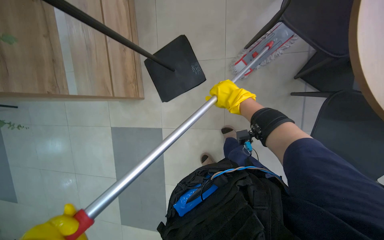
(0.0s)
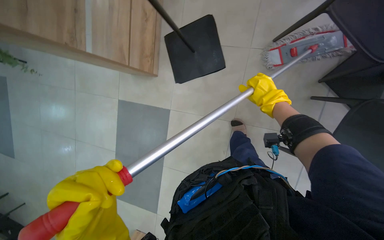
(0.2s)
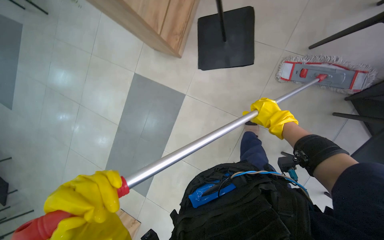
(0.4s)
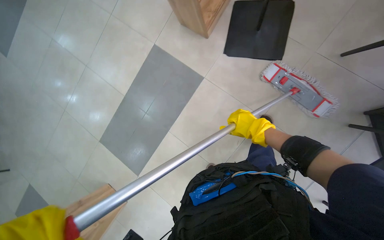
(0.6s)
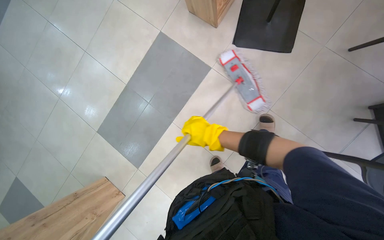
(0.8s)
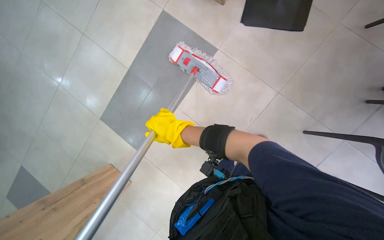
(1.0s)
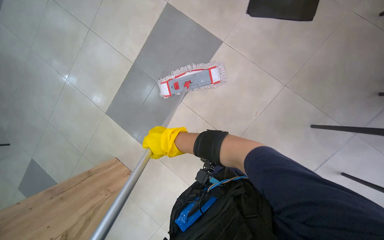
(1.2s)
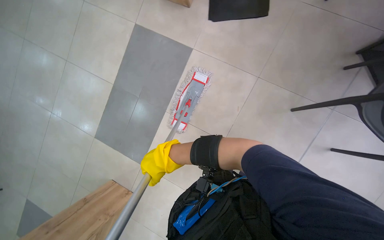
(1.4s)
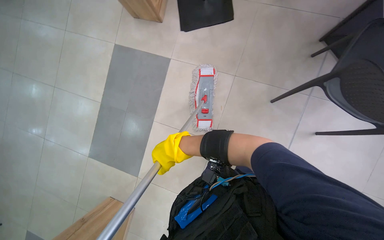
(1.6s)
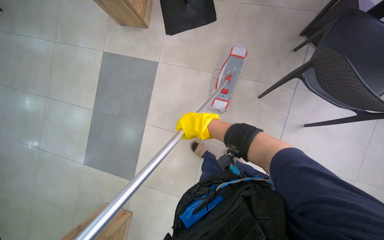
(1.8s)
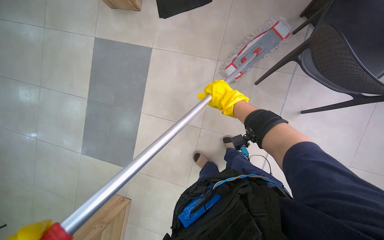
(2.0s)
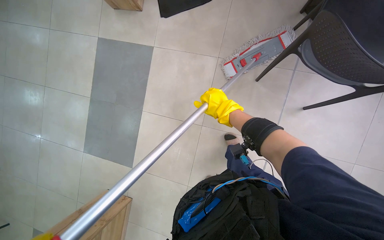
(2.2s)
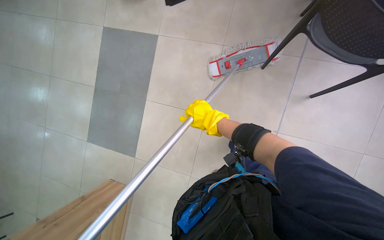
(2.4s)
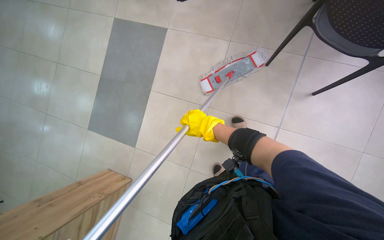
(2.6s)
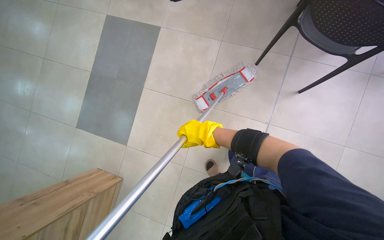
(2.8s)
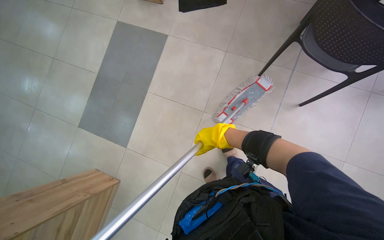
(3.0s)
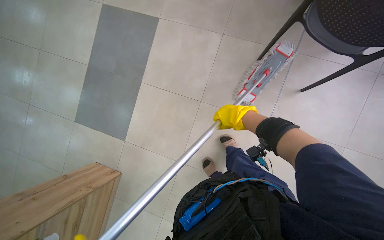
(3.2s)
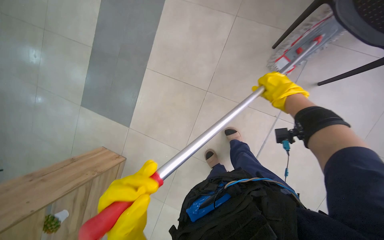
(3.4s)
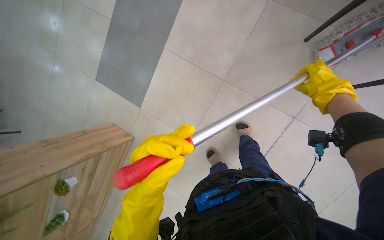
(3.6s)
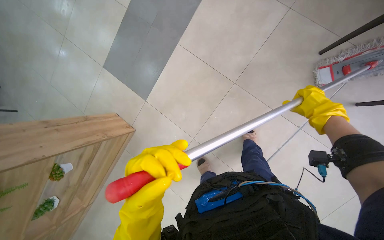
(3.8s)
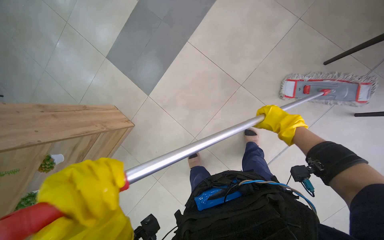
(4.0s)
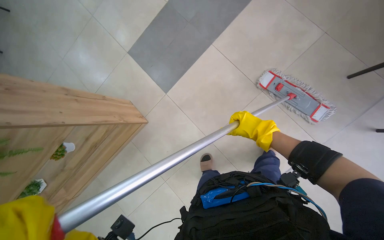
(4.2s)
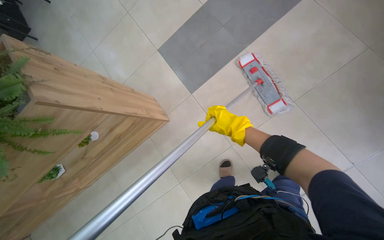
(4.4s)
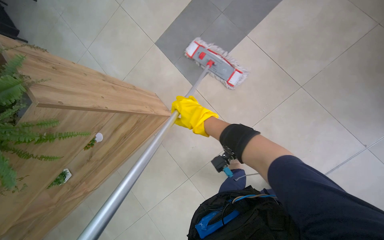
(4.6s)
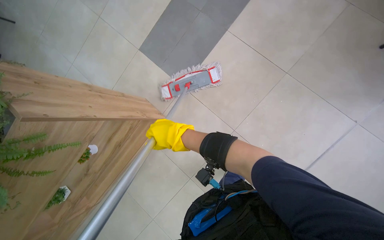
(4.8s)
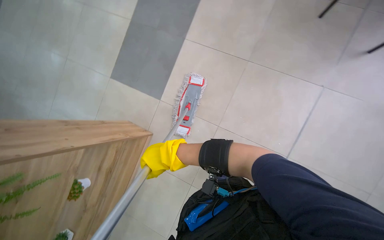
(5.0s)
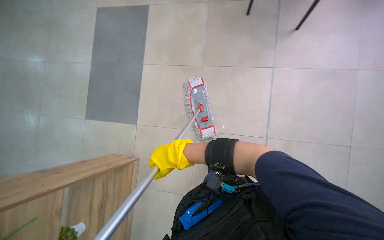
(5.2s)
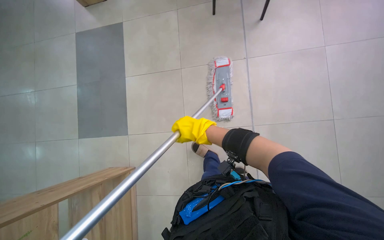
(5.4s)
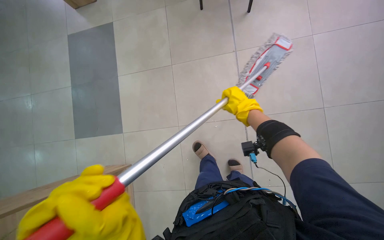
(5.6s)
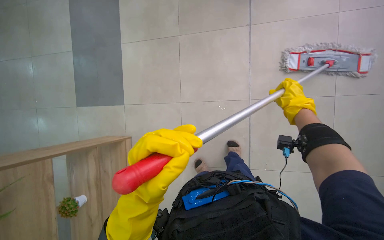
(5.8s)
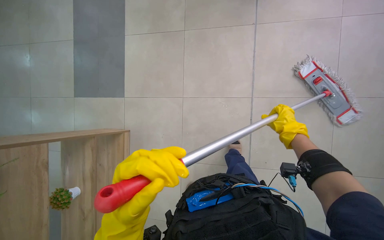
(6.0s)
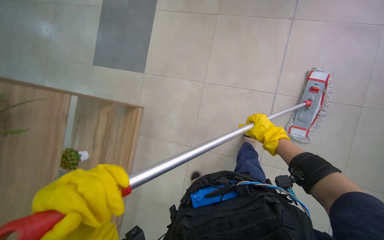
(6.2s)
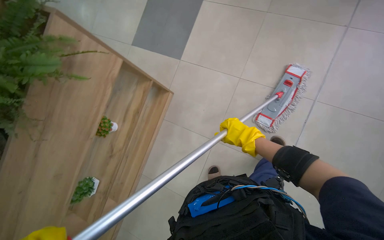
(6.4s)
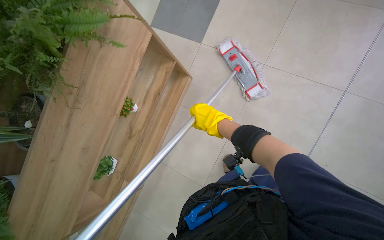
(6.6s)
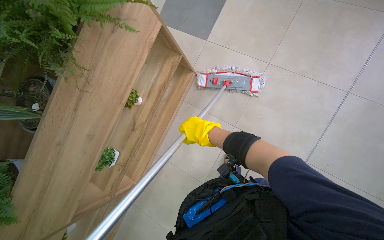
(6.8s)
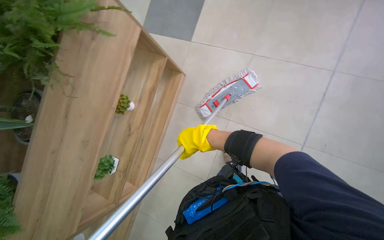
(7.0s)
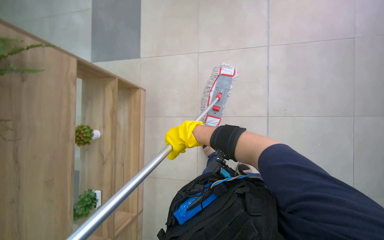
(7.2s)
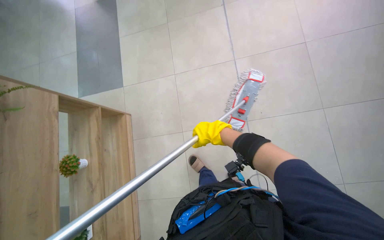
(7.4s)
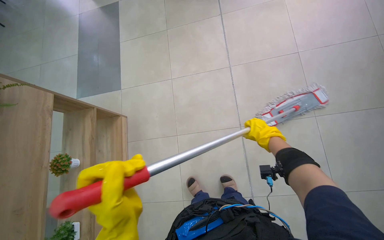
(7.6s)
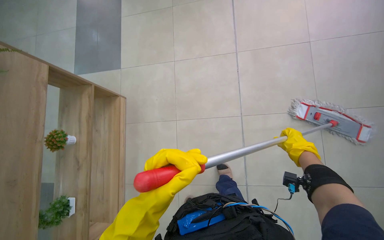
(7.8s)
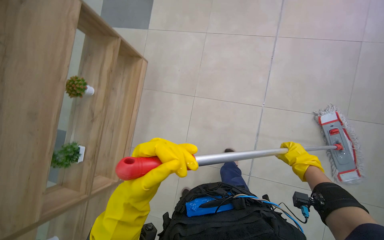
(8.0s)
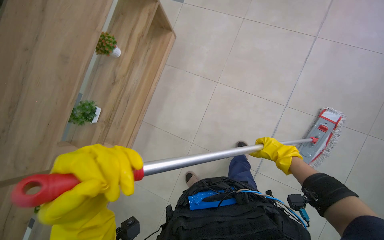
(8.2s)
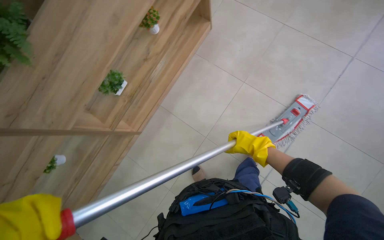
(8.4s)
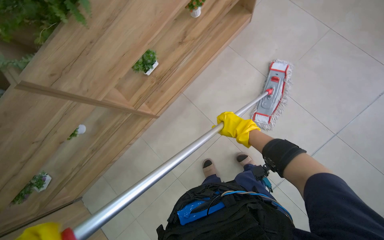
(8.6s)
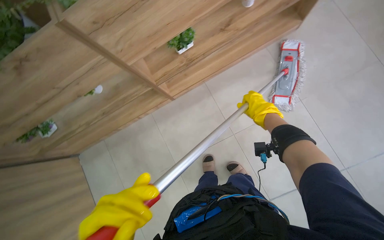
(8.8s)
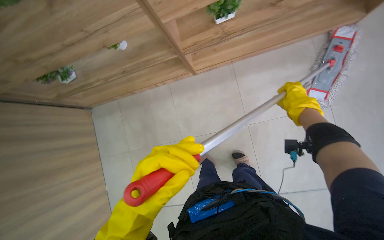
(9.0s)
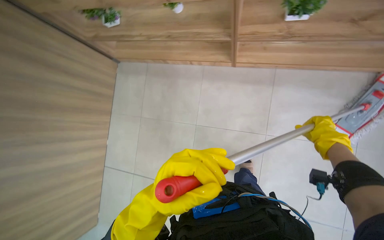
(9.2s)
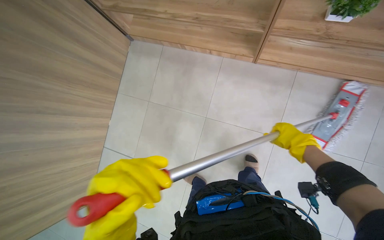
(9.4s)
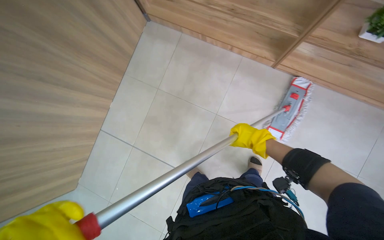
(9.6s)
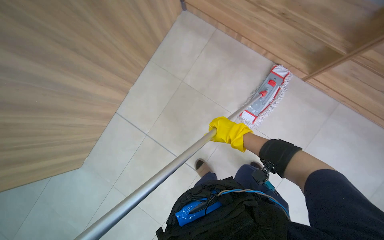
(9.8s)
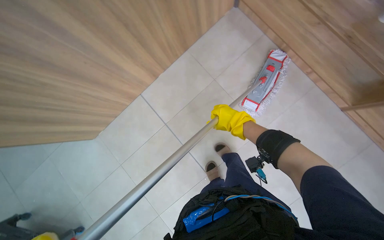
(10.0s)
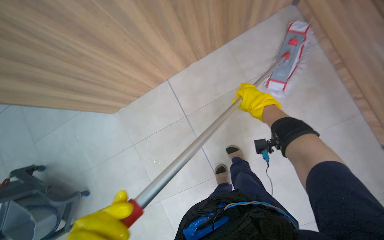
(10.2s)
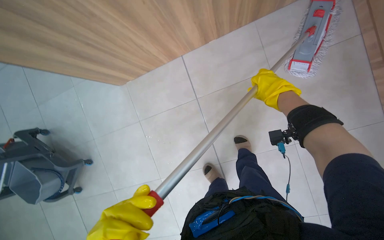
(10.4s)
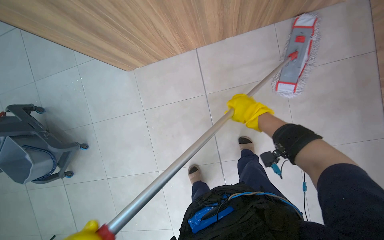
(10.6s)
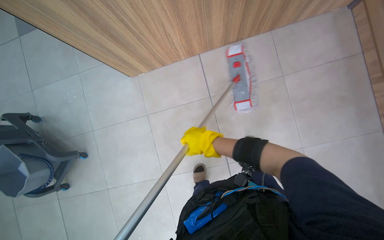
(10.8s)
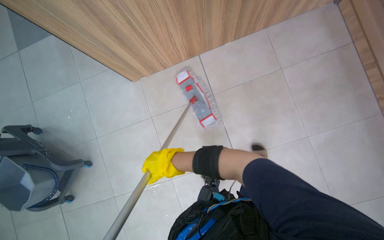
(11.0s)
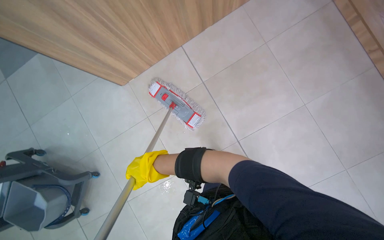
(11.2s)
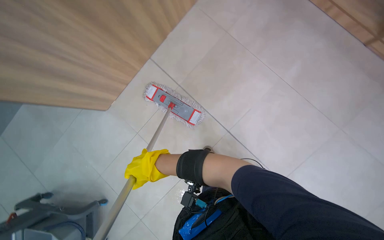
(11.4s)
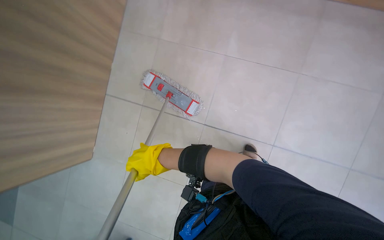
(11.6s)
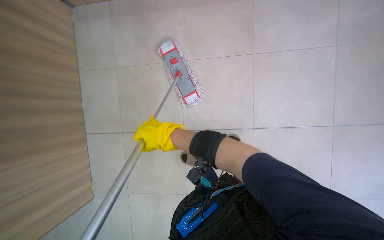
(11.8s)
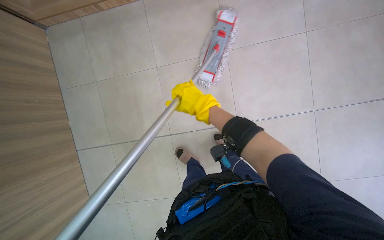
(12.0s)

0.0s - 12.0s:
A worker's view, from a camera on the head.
Job: mopping floor.
The whole recording: Mopping cafeteria floor. The worker mops the cafeteria floor with a mop and bucket.
1.6s - 3.0s: The right hand shifts roughly 30 cm to the right.
4.4s - 6.0s: The scene turns roughly 40 degrees counterclockwise in the picture.
9.0s - 10.4s: The head travels approximately 40 cm. The camera pitches downward, by roughly 20 degrees. The scene turns some 80 degrees clockwise in the picture.
10.4s - 12.0s: The scene rotates counterclockwise by some 50 degrees.

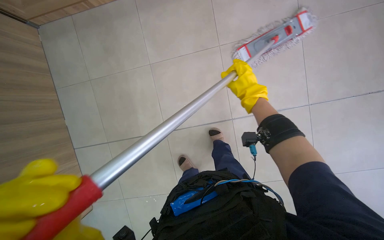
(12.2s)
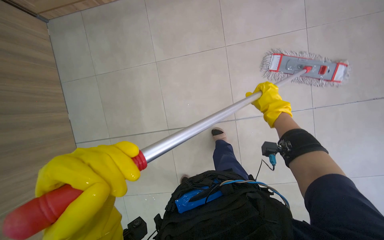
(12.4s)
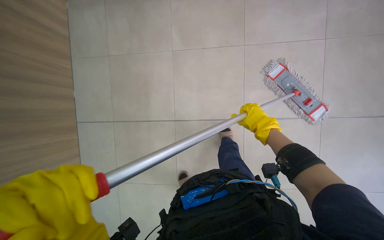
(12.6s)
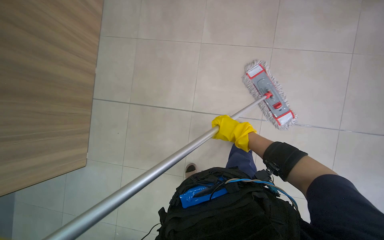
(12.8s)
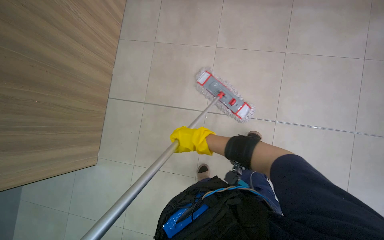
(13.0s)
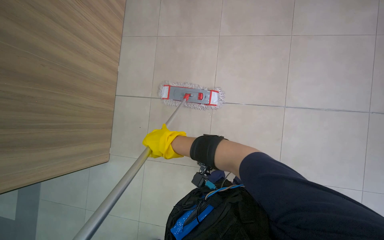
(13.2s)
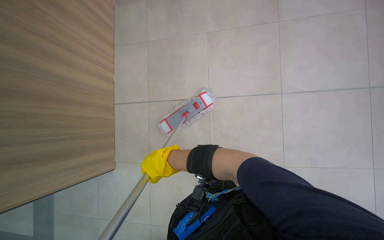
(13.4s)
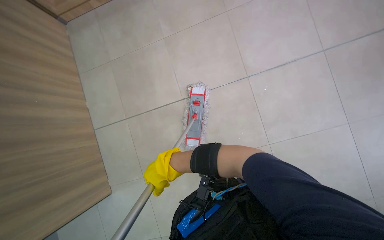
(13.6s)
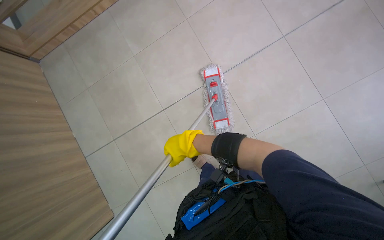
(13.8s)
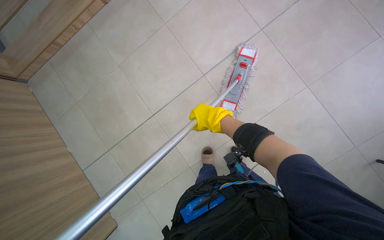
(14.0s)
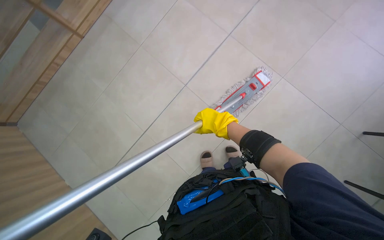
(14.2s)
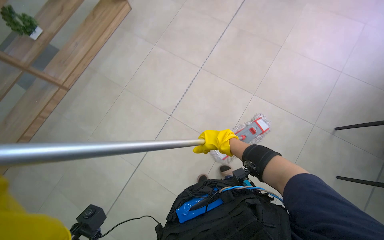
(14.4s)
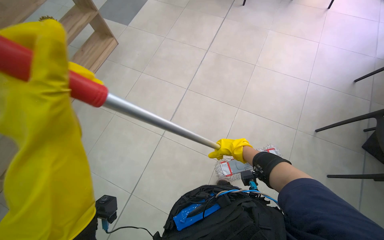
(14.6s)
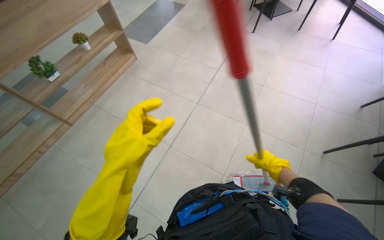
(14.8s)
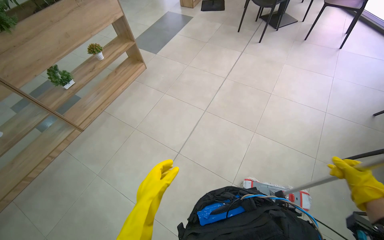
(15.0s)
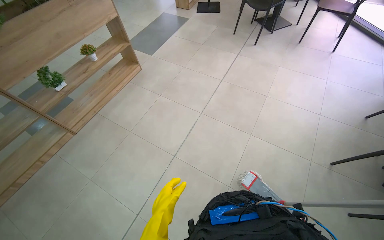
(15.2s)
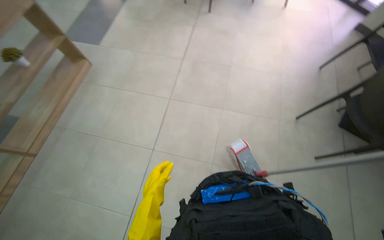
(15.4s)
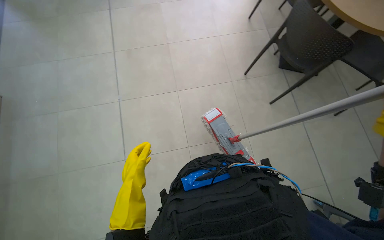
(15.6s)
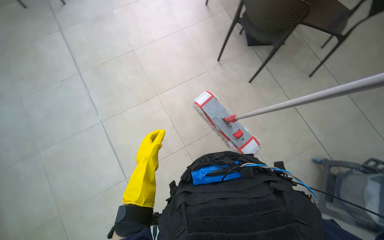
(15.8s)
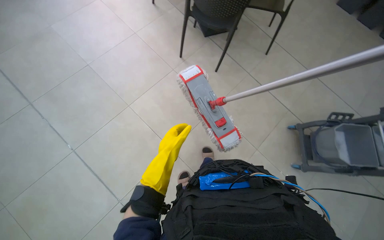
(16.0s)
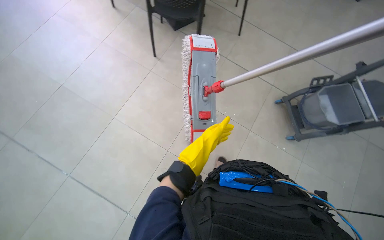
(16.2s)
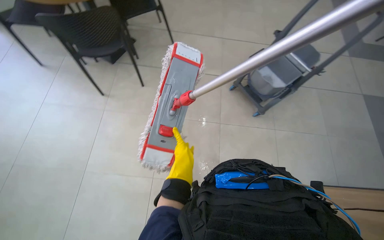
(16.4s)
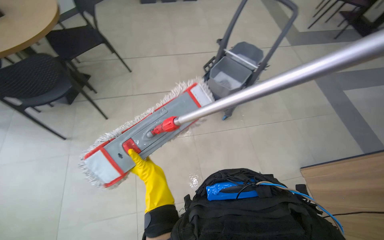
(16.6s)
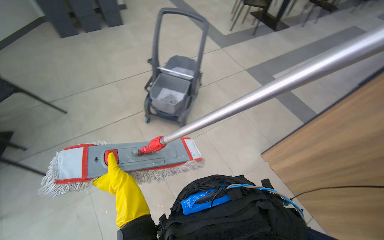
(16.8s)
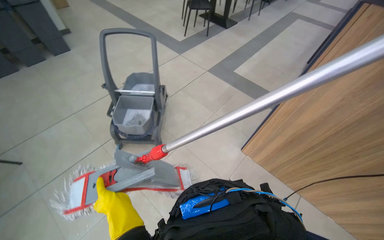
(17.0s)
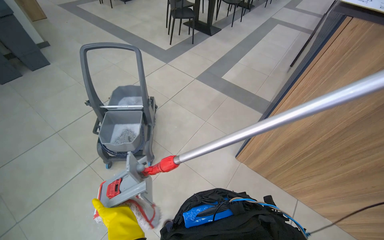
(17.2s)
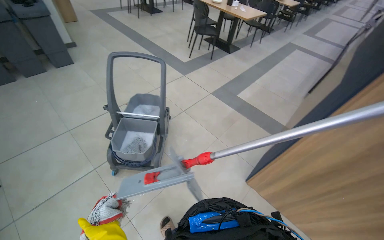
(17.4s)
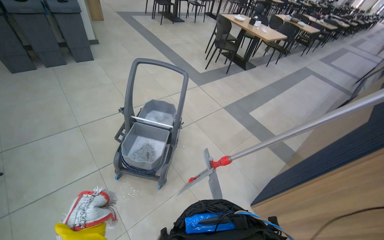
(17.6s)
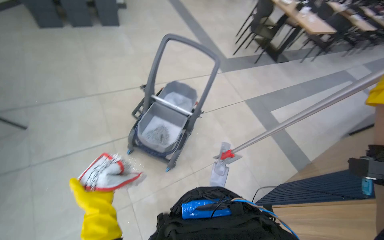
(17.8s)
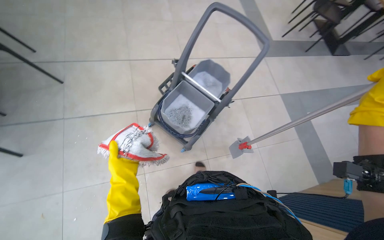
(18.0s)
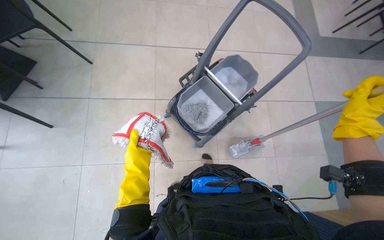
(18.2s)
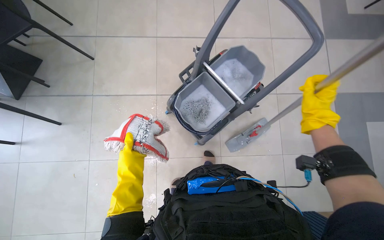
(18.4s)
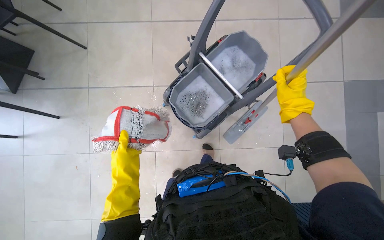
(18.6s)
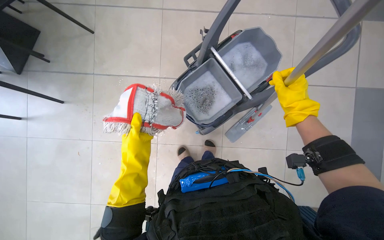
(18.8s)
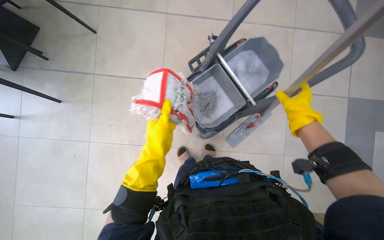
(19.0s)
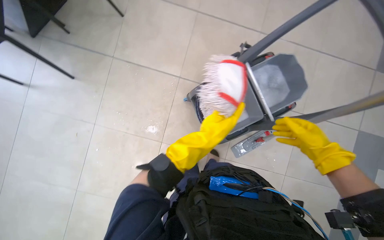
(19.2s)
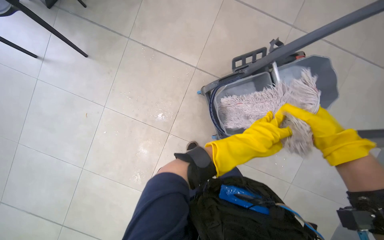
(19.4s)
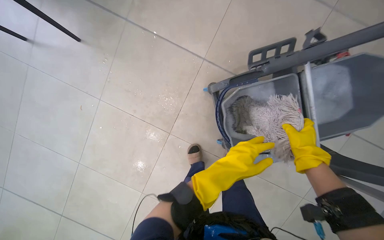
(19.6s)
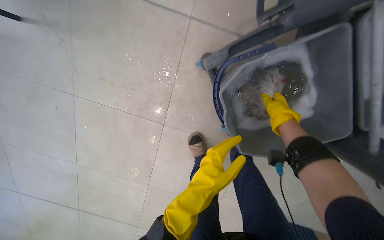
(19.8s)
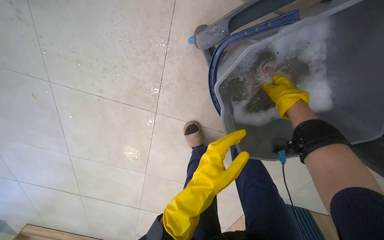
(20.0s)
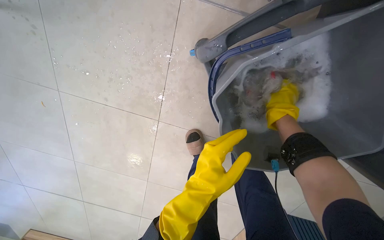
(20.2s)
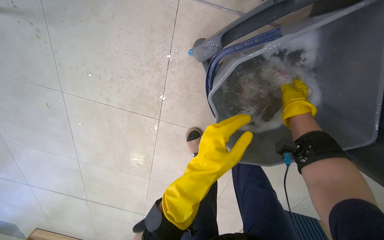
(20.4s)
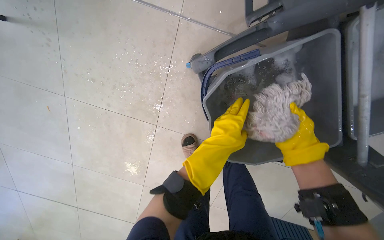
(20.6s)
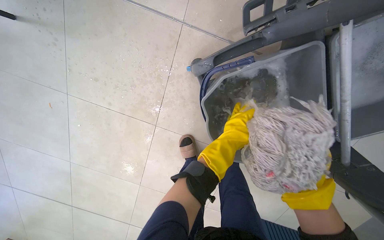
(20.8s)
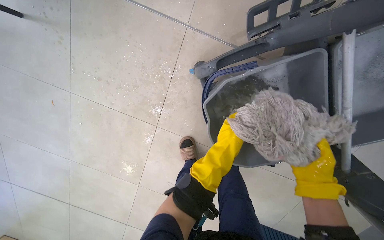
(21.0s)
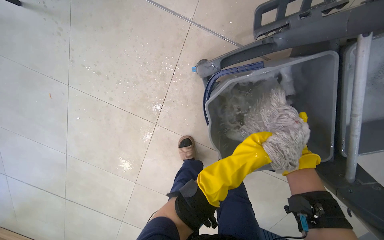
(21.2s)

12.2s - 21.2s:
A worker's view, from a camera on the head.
Job: mopping floor.
The whole recording: Mopping cafeteria floor. The worker mops the cafeteria floor with a mop and bucket.
12.2s - 13.8s: The wearer's head swings about 25 degrees to the right.
13.8s - 15.2s: The camera pitches upward, by roughly 35 degrees. The scene turns approximately 30 degrees counterclockwise in the picture.
15.2s - 16.6s: The wearer looks some 135 degrees further to the right.
16.6s - 18.2s: The camera is carried about 60 cm.
18.2s - 19.8s: The wearer moves some 50 cm. The camera pitches downward, by approximately 25 degrees.
19.8s - 21.2s: The right hand travels down the picture and nearer to the camera by some 15 cm, while the left hand travels to the right by approximately 20 cm.
